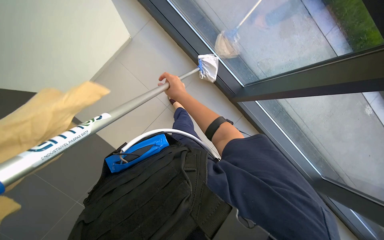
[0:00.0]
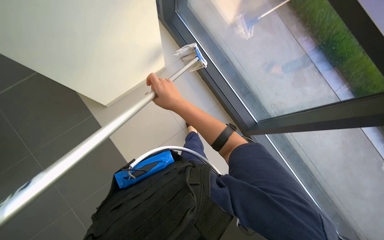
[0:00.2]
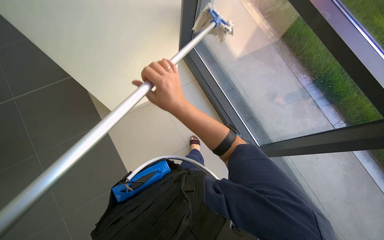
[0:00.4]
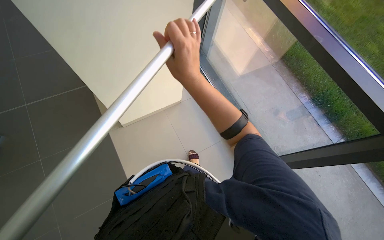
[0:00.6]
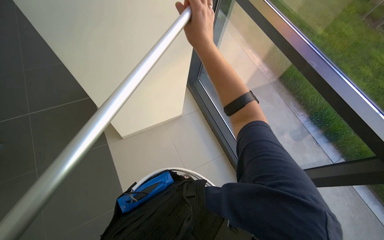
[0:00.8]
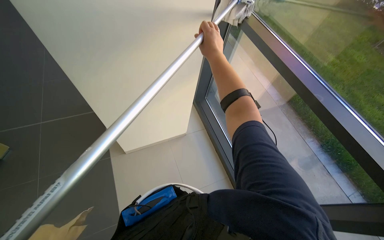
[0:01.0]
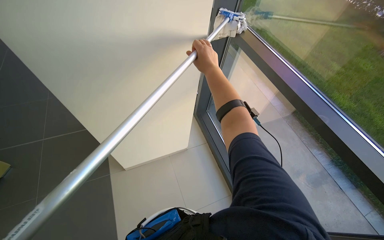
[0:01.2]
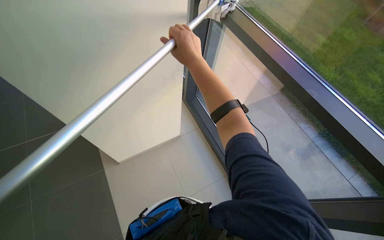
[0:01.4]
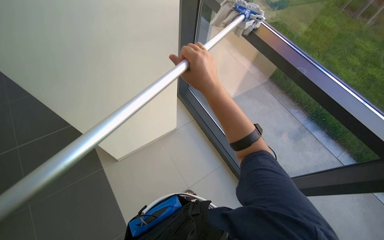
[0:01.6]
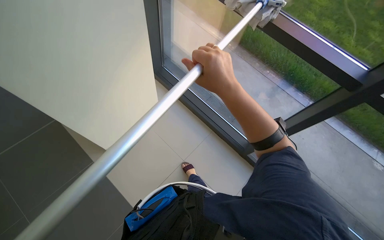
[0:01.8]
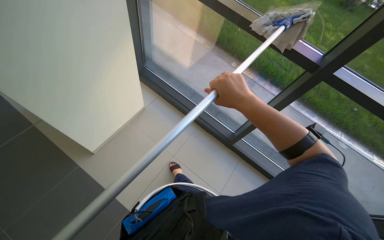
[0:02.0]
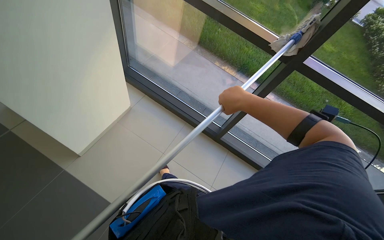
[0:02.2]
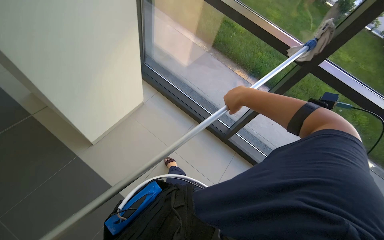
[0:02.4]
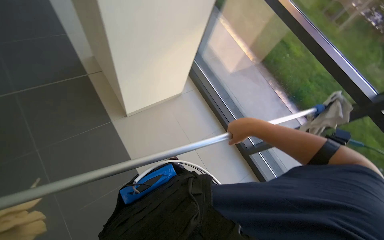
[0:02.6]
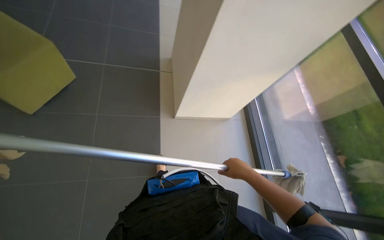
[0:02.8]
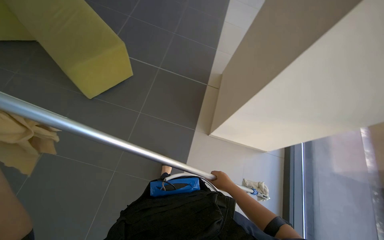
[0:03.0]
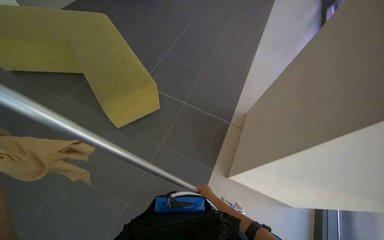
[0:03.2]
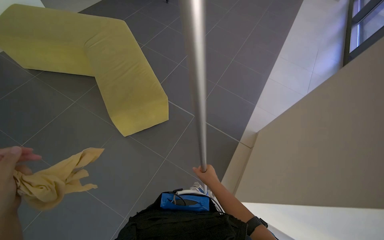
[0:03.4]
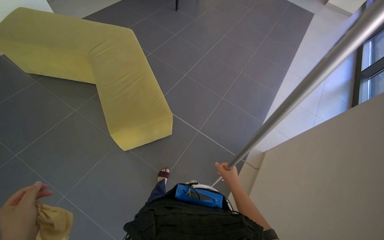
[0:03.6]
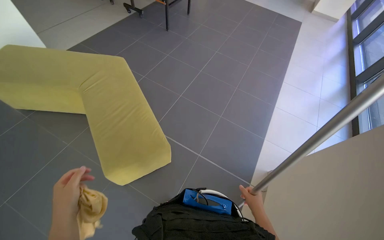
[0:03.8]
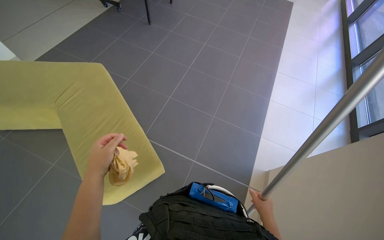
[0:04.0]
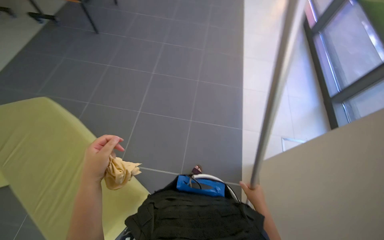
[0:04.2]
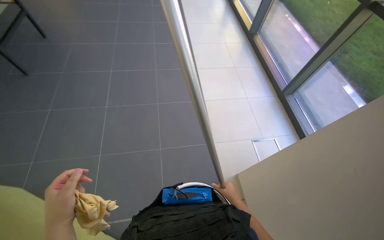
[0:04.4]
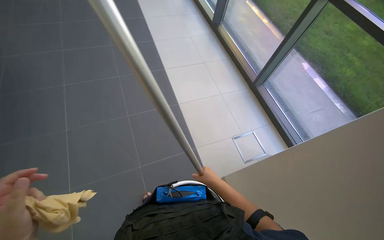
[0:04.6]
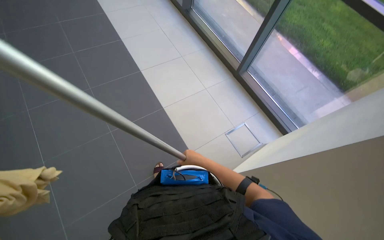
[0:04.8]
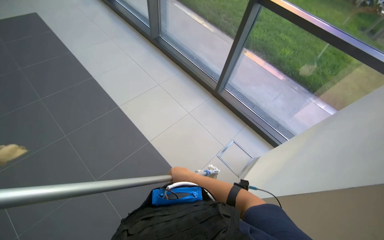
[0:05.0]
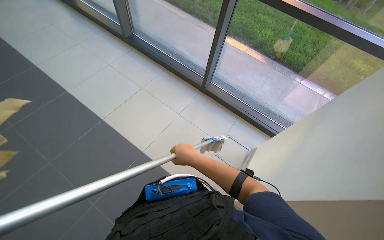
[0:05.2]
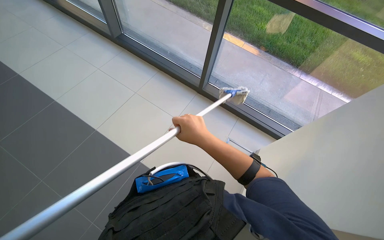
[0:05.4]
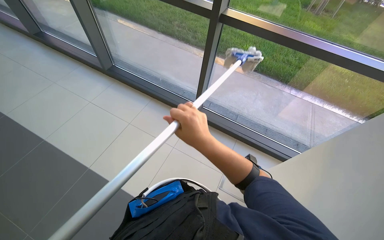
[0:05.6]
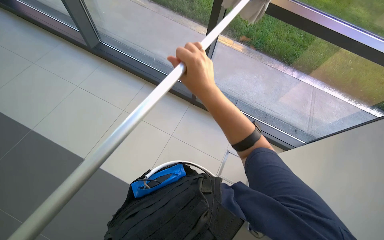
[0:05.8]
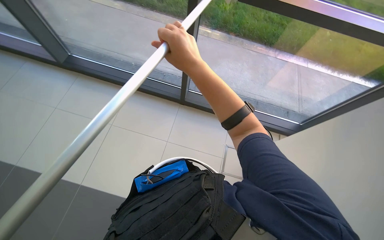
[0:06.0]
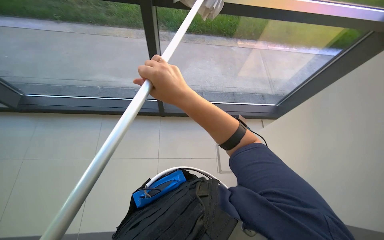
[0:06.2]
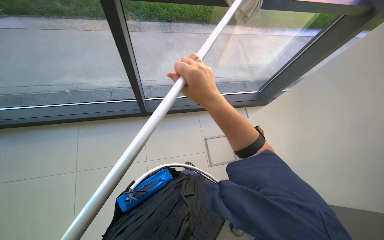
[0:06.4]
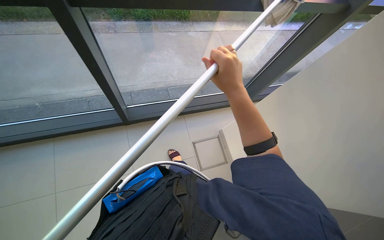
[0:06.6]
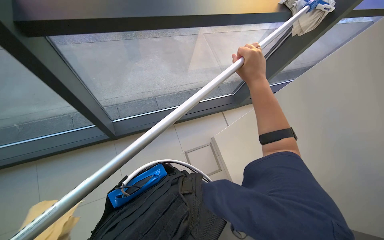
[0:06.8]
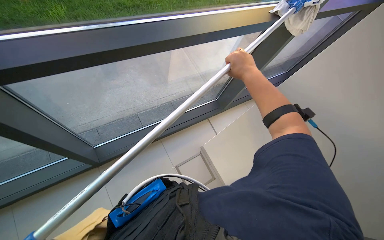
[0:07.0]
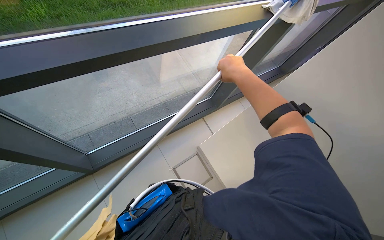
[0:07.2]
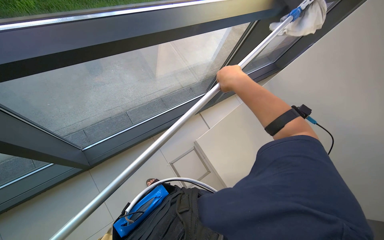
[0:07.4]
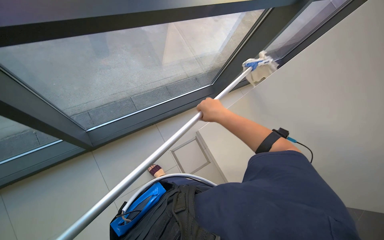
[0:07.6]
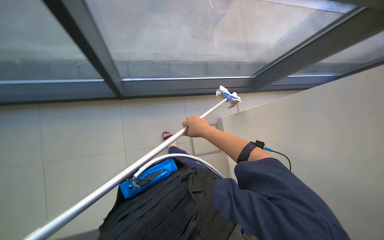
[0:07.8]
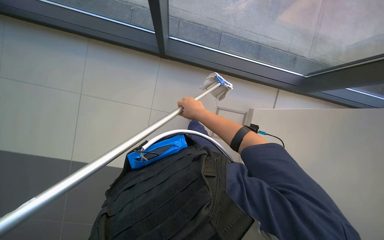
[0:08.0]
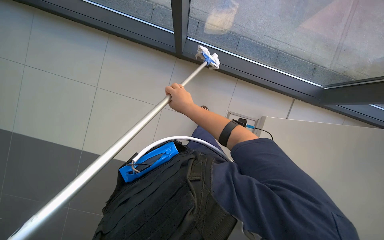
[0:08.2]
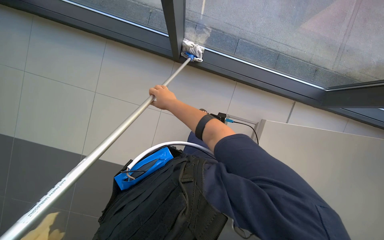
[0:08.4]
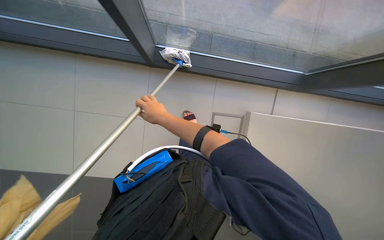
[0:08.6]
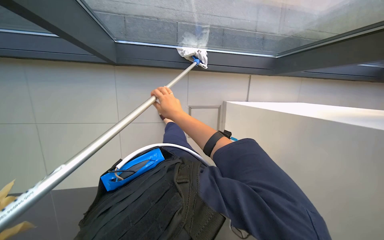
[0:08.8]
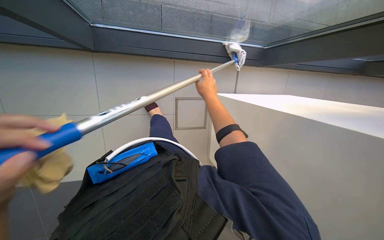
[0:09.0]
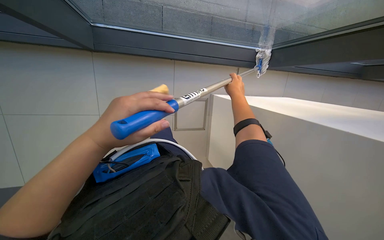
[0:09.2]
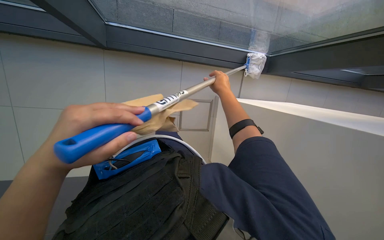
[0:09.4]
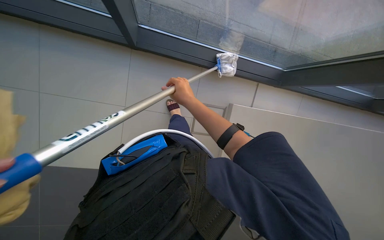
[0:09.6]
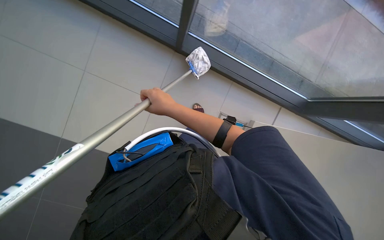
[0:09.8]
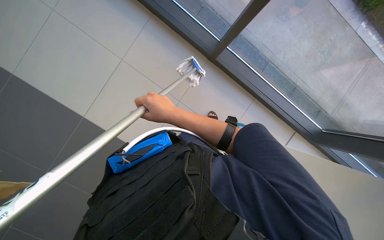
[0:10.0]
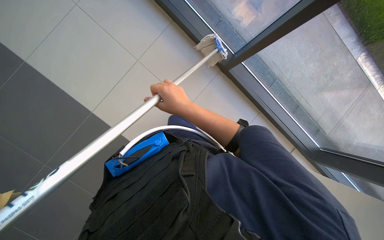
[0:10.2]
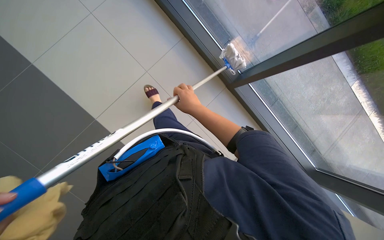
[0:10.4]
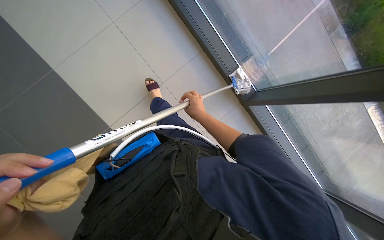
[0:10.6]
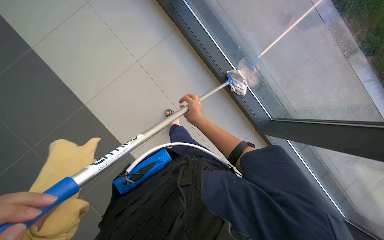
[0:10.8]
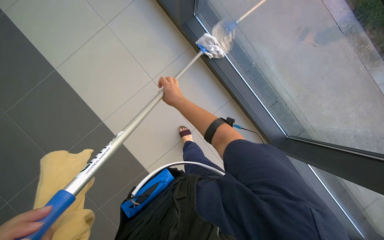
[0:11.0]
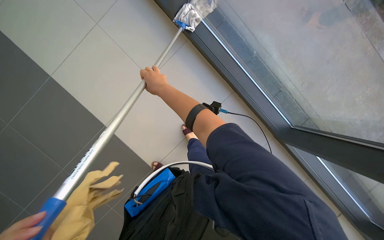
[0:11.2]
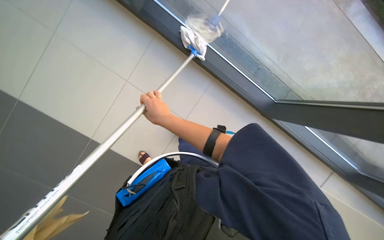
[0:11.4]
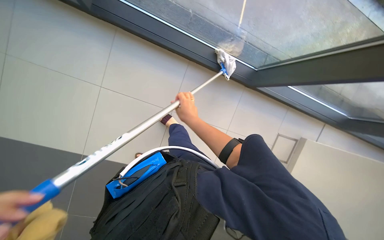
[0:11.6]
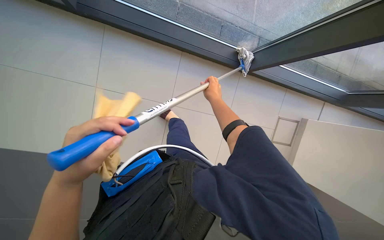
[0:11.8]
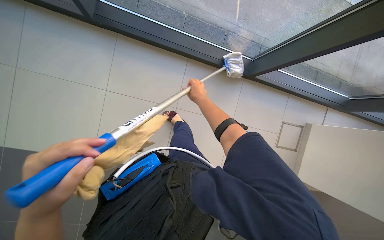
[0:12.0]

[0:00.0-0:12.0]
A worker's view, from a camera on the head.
Job: cleaning windows.
The whole recording: Cleaning large windows. The worker prepares the cleaning pole and cloth, then cleans the large windows and frames.
0:01.6 to 0:03.0: The right hand moves down the picture, about 40 cm.
0:04.4 to 0:06.0: The camera travels some 50 cm. The wearer's head swings approximately 50 degrees to the right.
0:06.0 to 0:07.6: The right hand shifts approximately 30 cm farther from the camera.
0:07.6 to 0:09.0: The camera pitches downward, by approximately 15 degrees.
0:09.0 to 0:10.4: The right hand travels to the left and back again, approximately 15 cm each way.
0:10.4 to 0:12.0: The right hand moves farther from the camera, some 15 cm, and reaches some 20 cm to the left, then returns.

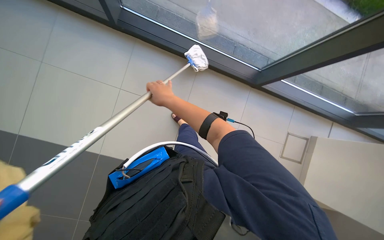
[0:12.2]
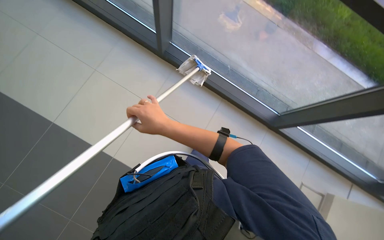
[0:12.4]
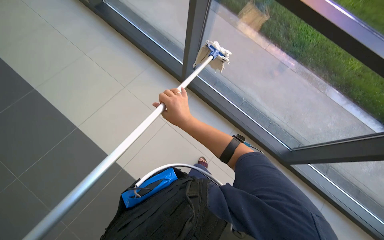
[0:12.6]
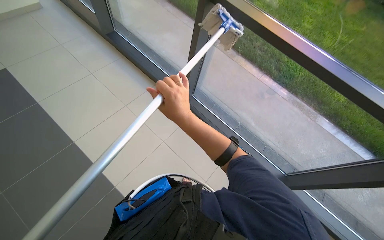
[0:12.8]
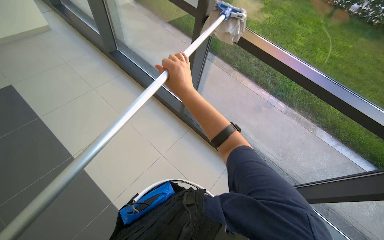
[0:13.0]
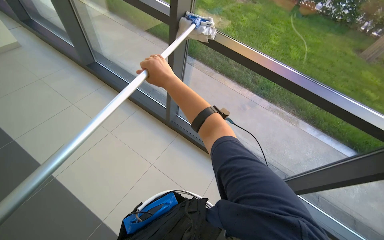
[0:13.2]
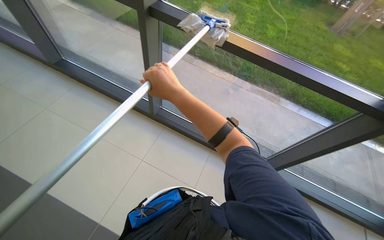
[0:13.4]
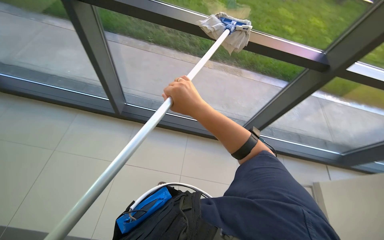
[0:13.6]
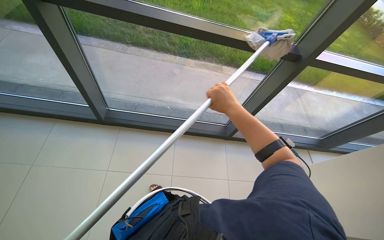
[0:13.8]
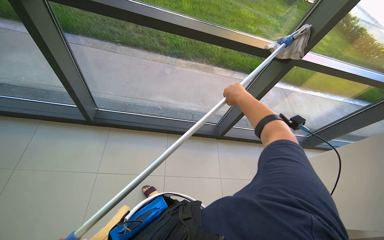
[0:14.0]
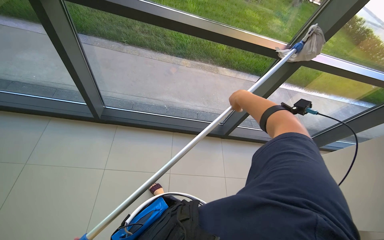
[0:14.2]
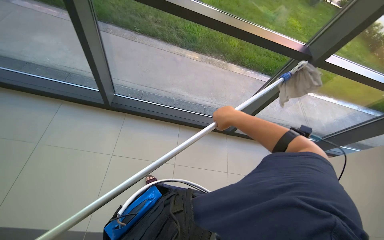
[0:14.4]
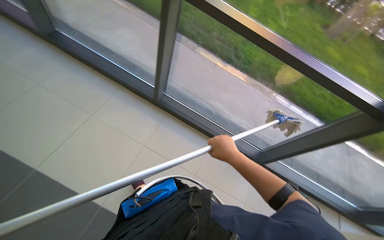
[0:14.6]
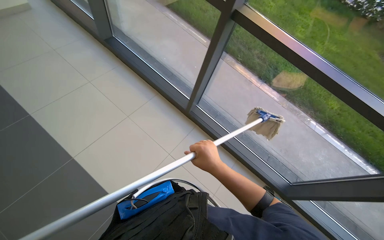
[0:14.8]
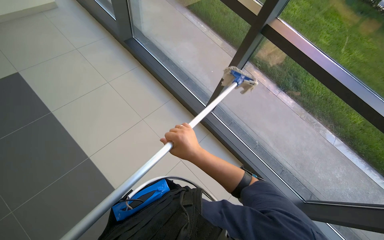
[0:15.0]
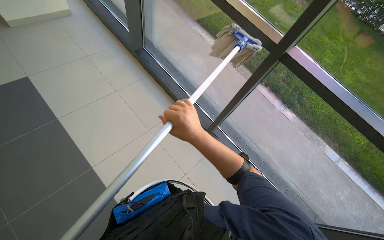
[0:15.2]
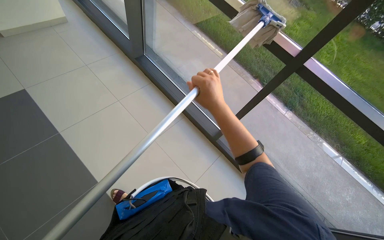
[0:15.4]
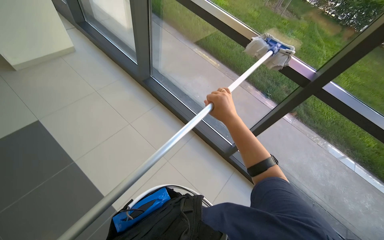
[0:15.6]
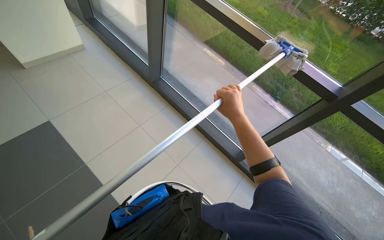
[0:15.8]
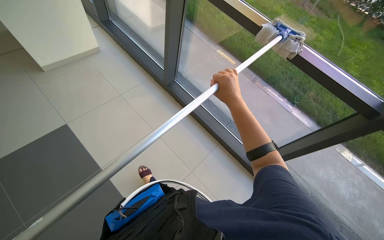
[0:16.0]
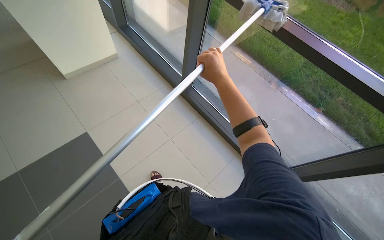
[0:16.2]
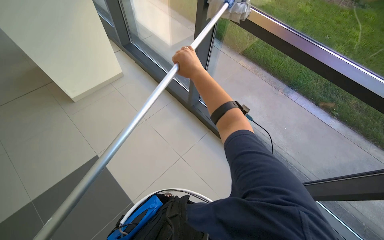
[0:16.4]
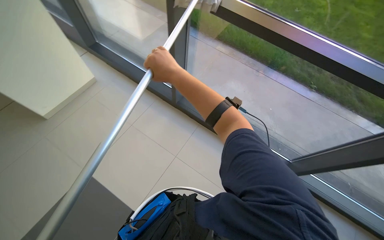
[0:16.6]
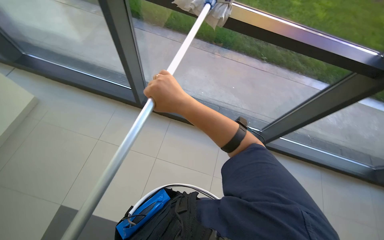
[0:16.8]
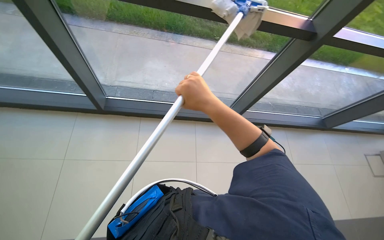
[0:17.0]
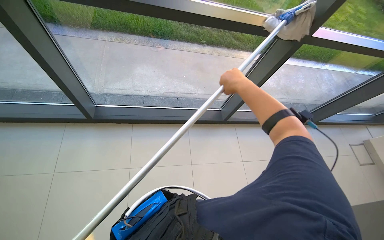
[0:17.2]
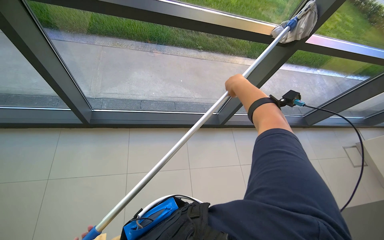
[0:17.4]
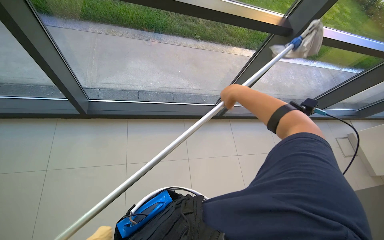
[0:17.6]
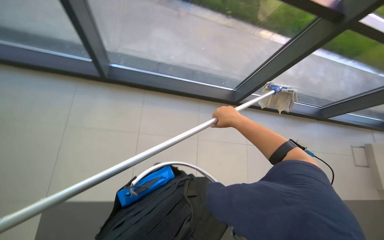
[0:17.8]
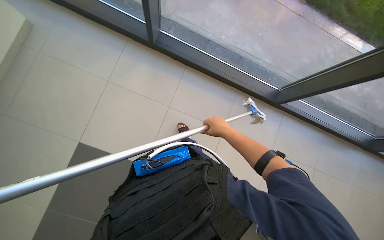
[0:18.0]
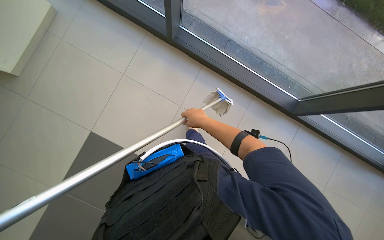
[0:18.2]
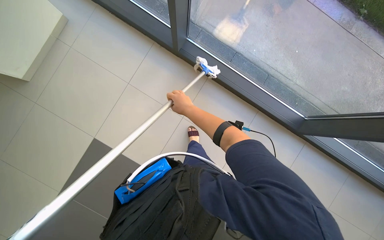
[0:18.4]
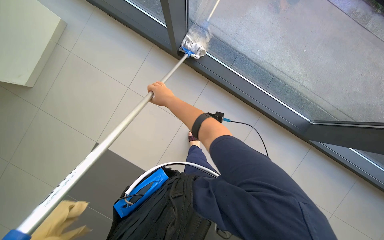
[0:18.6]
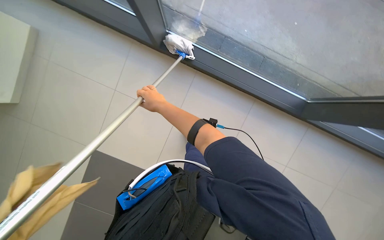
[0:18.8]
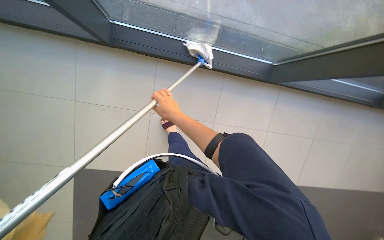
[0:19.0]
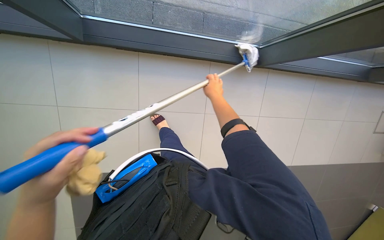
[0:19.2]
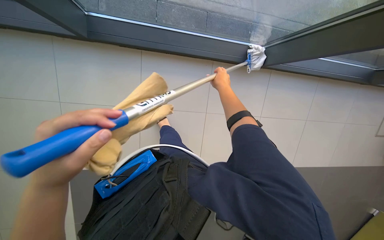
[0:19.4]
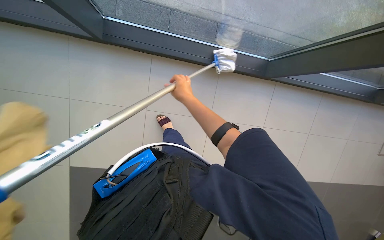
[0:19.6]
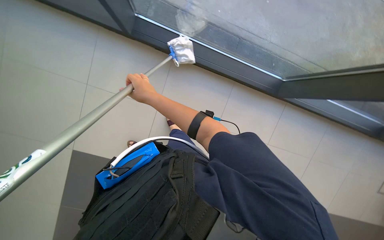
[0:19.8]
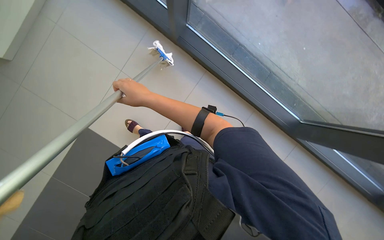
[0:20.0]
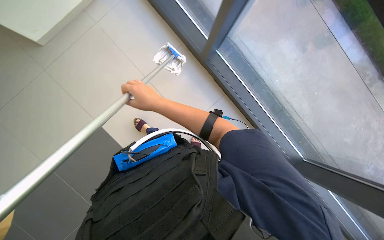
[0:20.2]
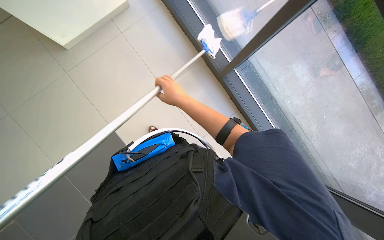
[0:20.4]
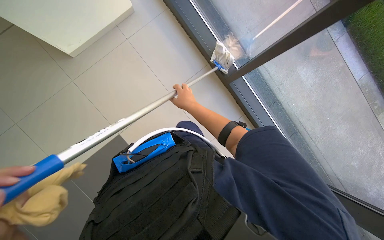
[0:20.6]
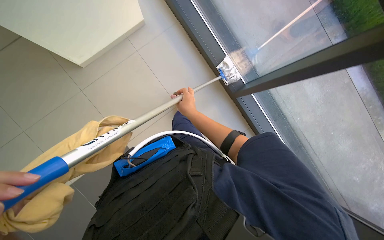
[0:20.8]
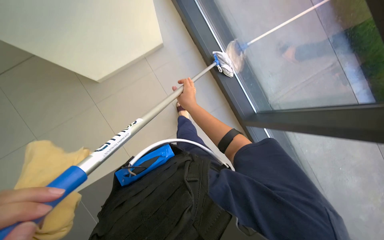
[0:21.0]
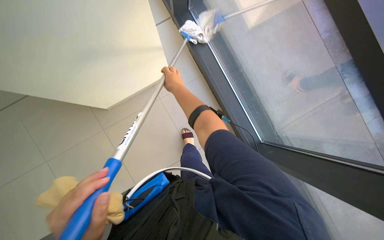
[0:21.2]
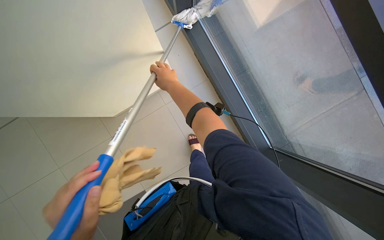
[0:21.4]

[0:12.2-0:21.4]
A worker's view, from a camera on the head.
Job: cleaning windows.
The whole recording: Cleaning large windows. The worker prepares the cleaning pole and cloth, then cleans the large windows and frames.
0:15.2 to 0:16.8: The camera travels some 40 cm. Everything in view rotates approximately 25 degrees counterclockwise.
0:18.4 to 0:19.8: The right hand moves left and right over about 25 cm, changing direction 2 times.
0:19.8 to 0:21.4: The camera pitches upward, by some 15 degrees. The right hand goes about 10 cm up the picture.
